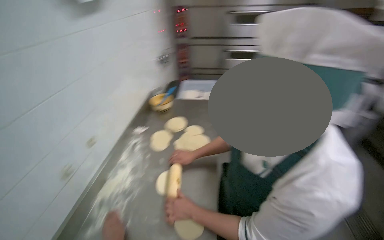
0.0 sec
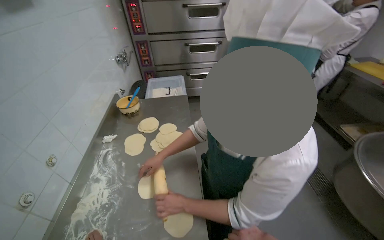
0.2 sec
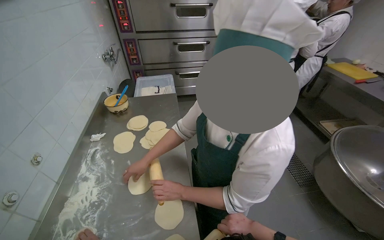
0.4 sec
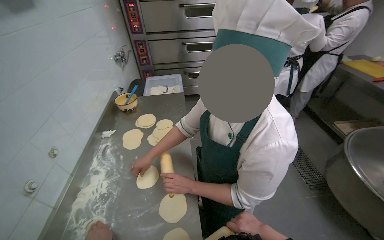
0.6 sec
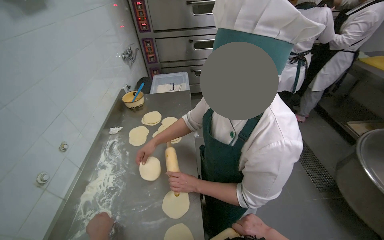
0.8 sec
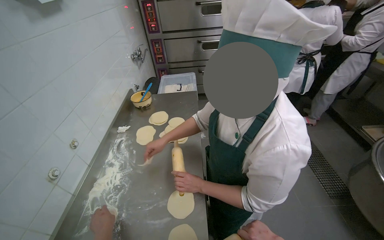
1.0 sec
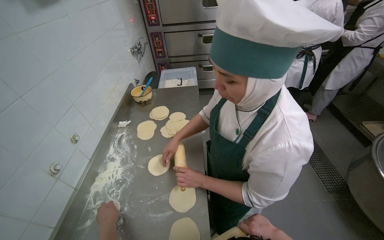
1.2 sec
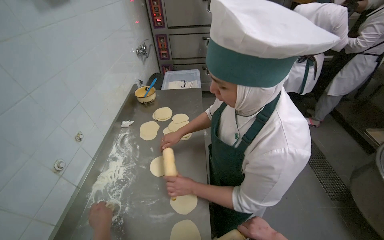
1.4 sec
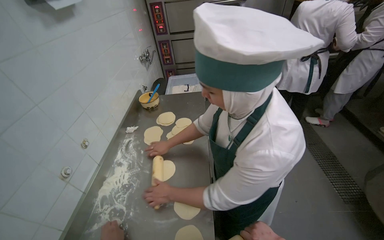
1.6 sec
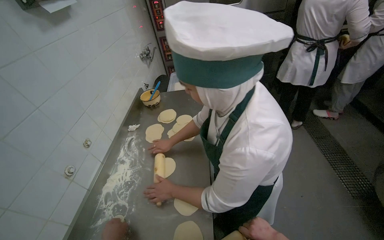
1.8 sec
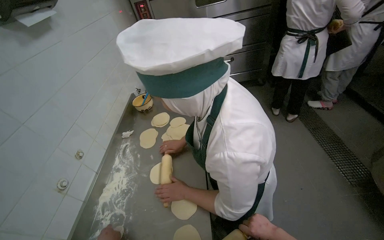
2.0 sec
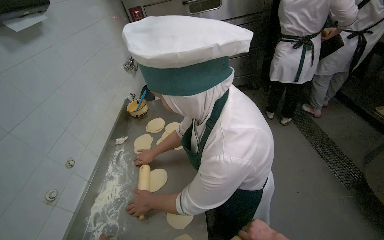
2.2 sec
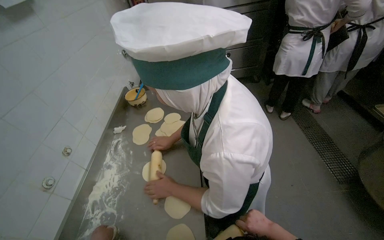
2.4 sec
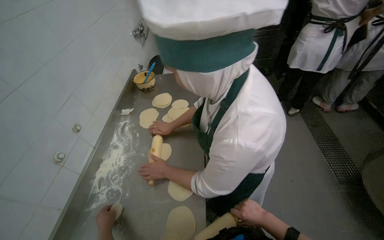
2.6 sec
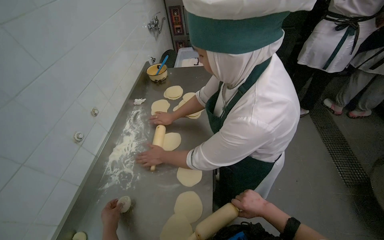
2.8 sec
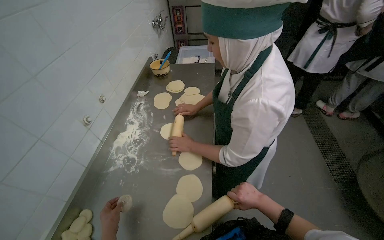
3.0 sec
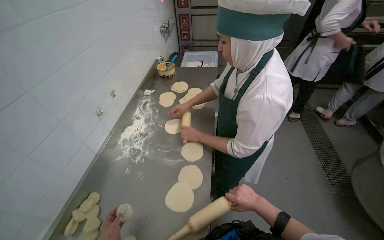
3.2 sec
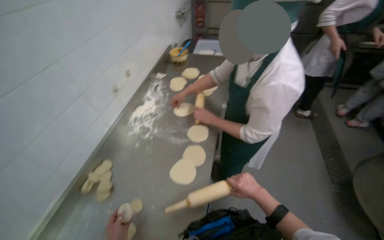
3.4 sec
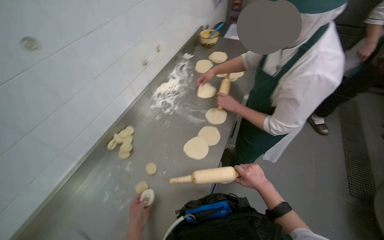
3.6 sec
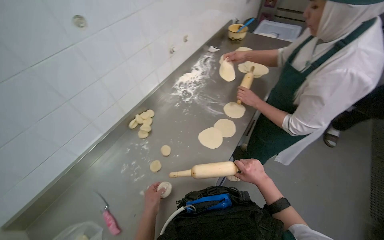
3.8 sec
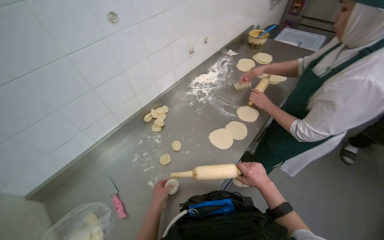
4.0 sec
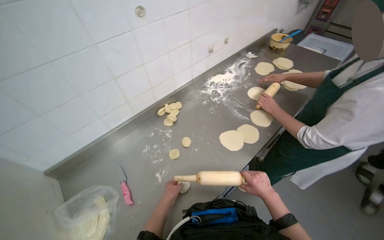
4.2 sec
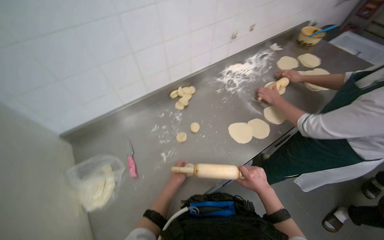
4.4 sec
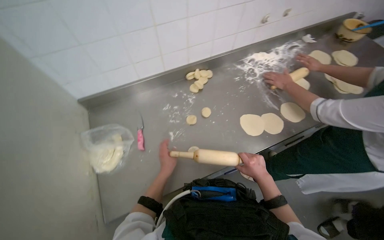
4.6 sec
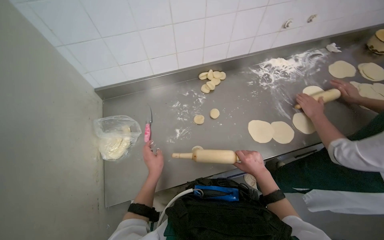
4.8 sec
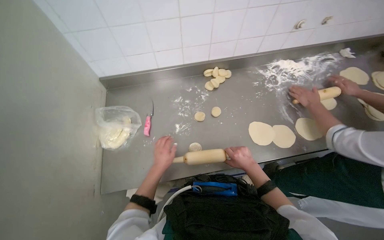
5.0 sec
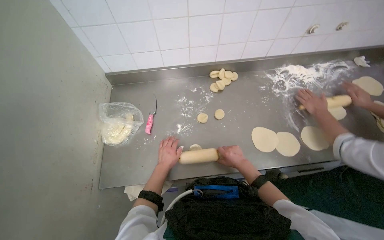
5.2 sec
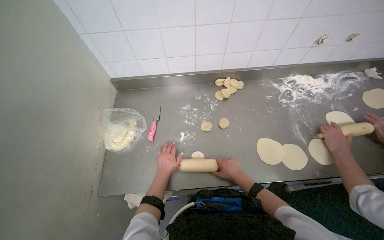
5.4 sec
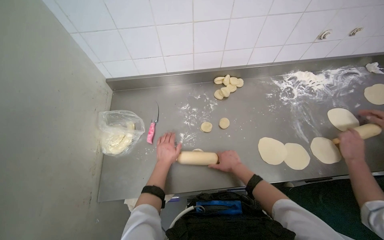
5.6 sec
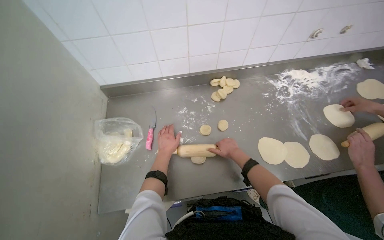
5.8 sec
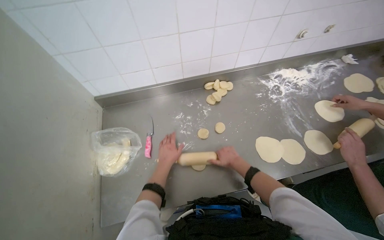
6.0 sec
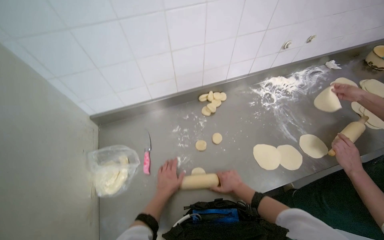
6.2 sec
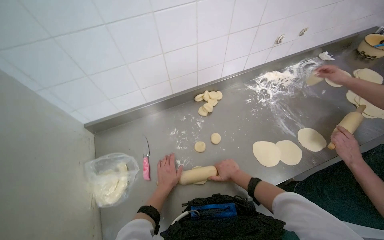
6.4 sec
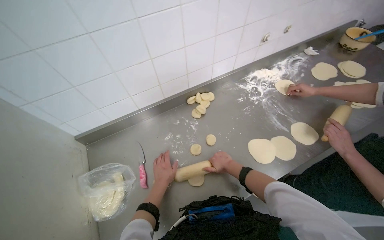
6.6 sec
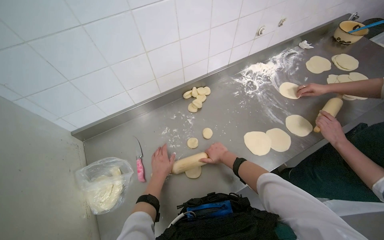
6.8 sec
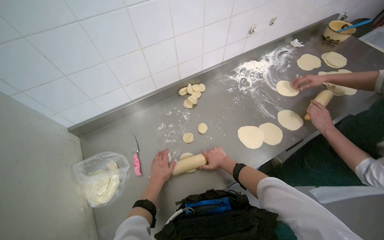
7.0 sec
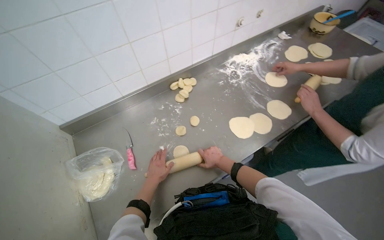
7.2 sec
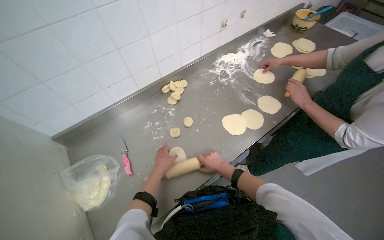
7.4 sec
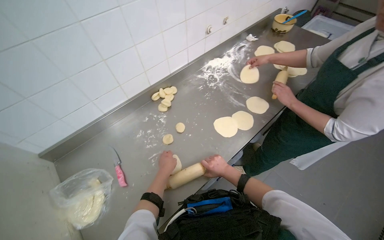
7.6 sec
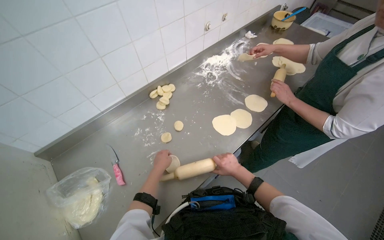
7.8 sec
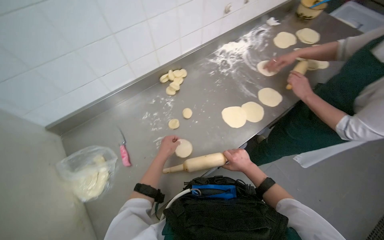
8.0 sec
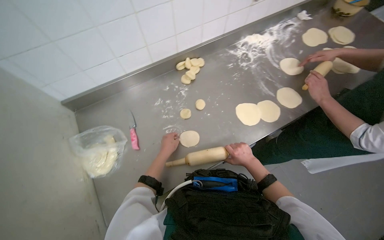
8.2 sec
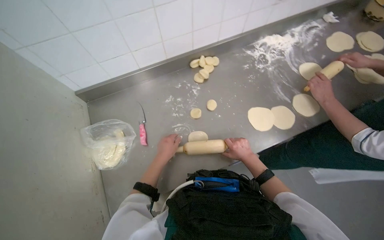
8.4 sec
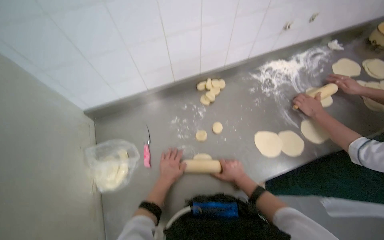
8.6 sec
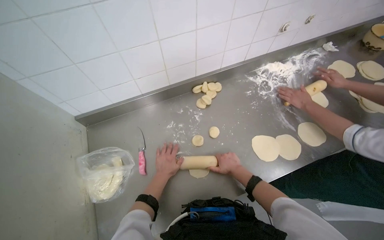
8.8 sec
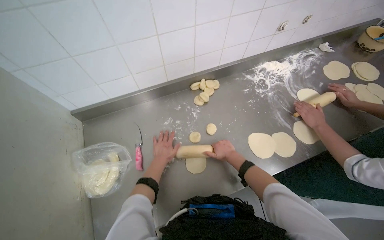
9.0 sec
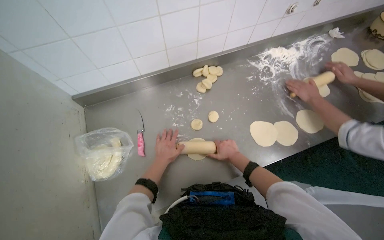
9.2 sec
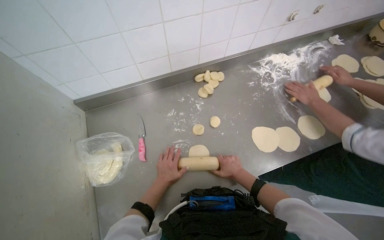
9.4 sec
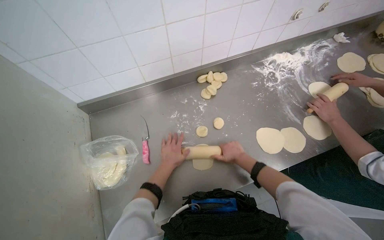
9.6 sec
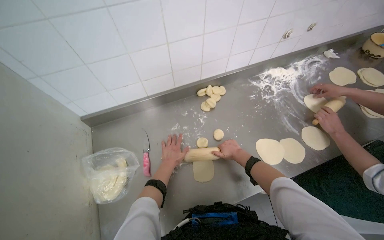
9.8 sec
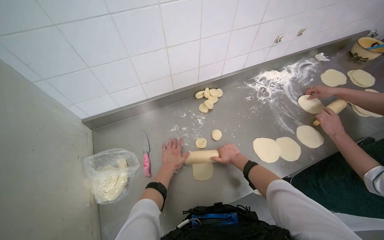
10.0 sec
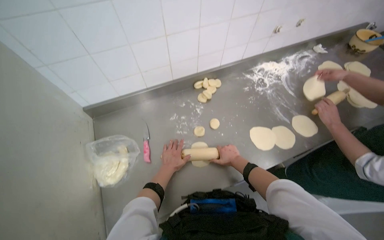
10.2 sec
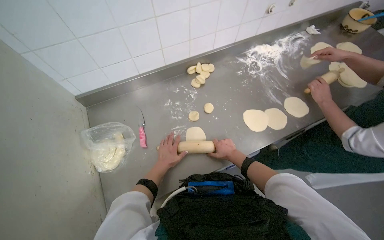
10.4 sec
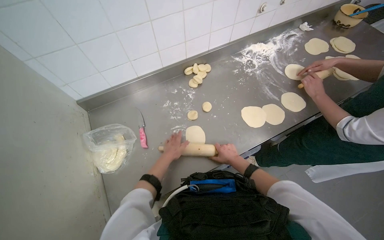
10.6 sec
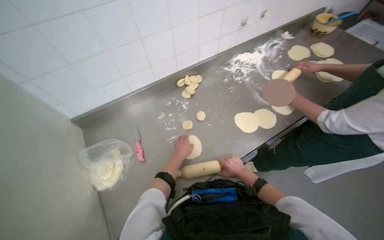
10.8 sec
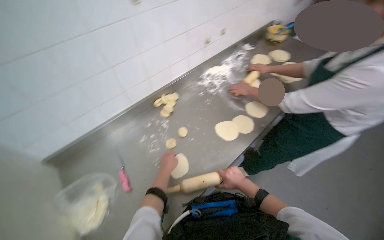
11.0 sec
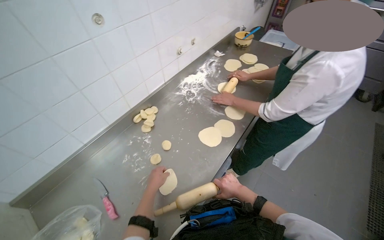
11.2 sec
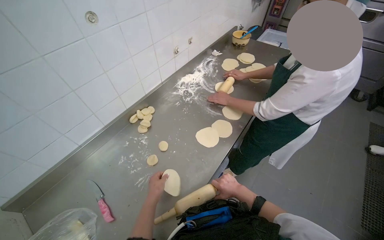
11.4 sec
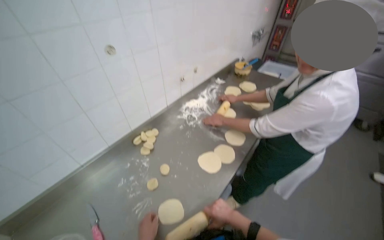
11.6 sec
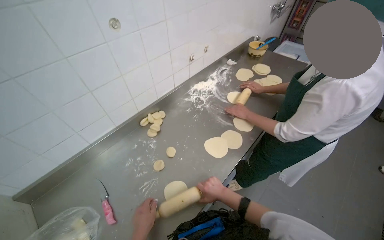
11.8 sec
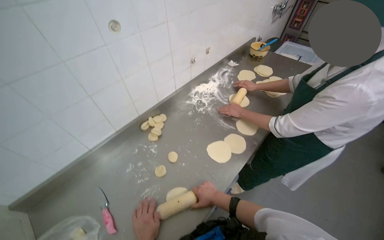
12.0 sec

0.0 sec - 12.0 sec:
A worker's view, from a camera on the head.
Job: preparing food.
The whole recording: Rolling dough pieces with rolling pin. The worker rolls small pieces of dough into flat circles using a rolling pin on a metal counter.
3.0 sec - 4.4 sec: The wearer looks approximately 50 degrees further to the left.
6.0 sec - 7.6 sec: The head turns to the right by roughly 25 degrees. The left hand heads nearer to the camera, covering approximately 10 cm. The right hand heads down the picture, covering some 15 cm.
7.6 sec - 9.0 sec: The right hand is displaced up the picture by roughly 15 cm; the left hand shifts some 10 cm farther from the camera.
10.4 sec - 12.0 sec: The view tilts approximately 15 degrees upward.

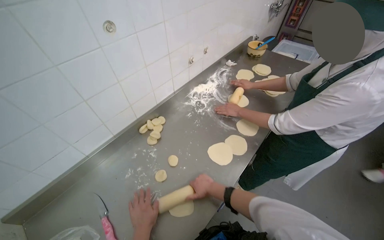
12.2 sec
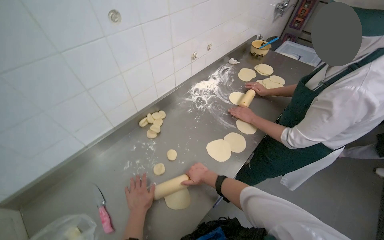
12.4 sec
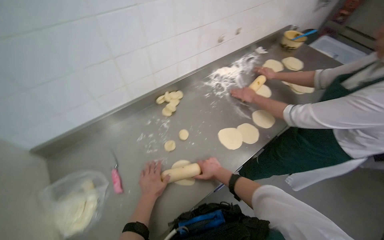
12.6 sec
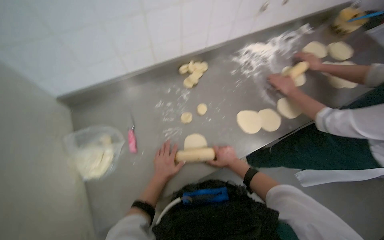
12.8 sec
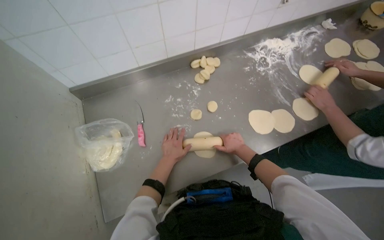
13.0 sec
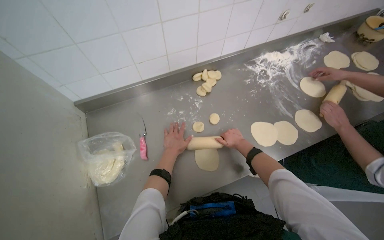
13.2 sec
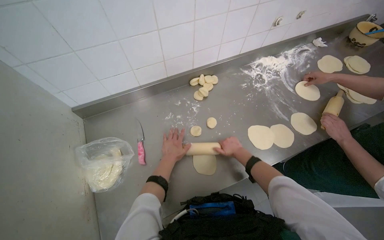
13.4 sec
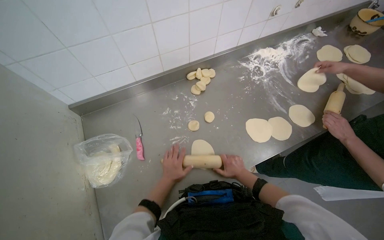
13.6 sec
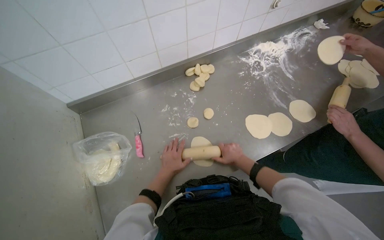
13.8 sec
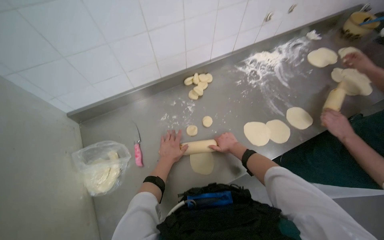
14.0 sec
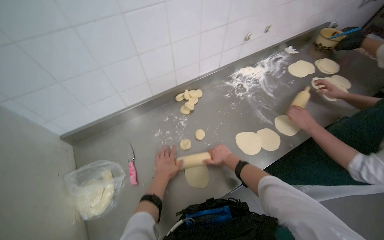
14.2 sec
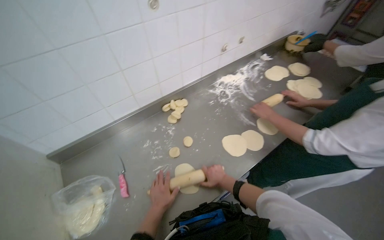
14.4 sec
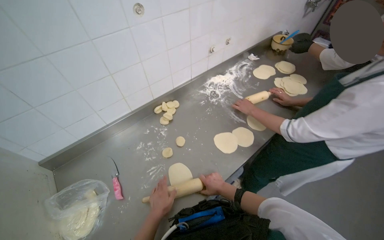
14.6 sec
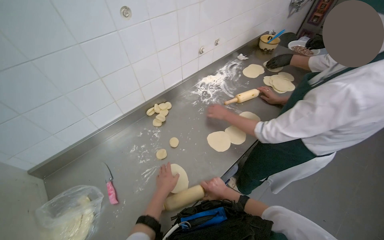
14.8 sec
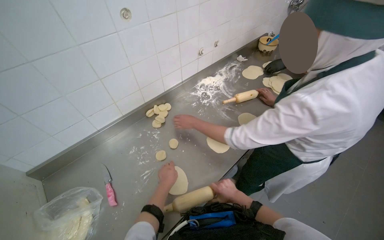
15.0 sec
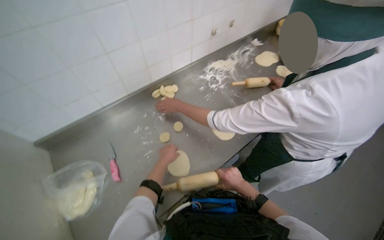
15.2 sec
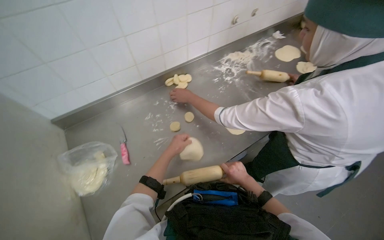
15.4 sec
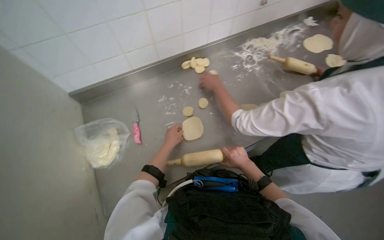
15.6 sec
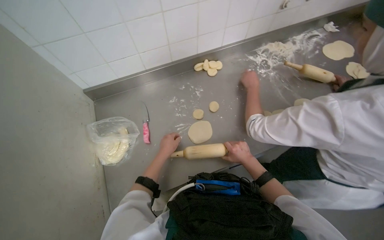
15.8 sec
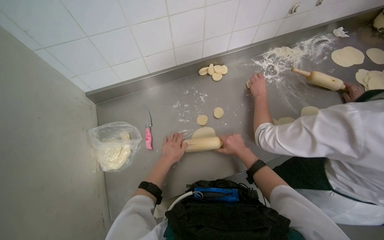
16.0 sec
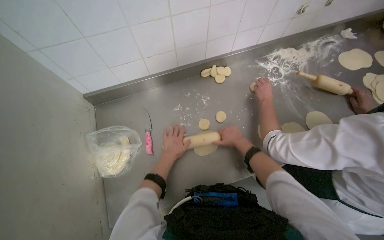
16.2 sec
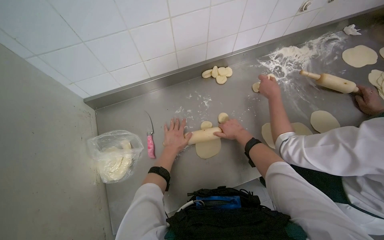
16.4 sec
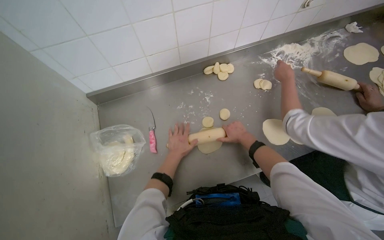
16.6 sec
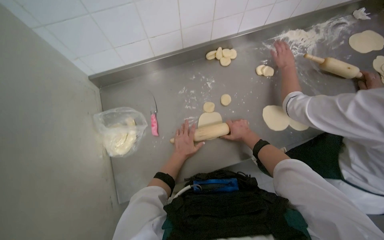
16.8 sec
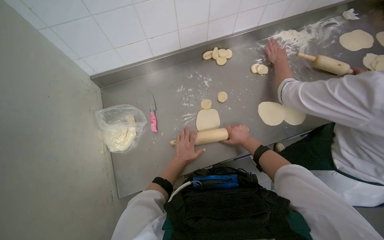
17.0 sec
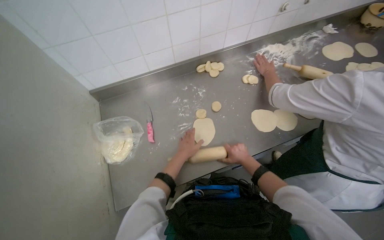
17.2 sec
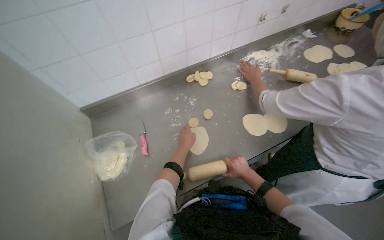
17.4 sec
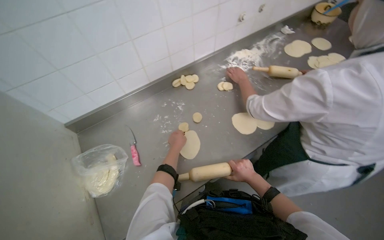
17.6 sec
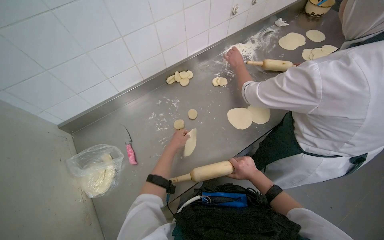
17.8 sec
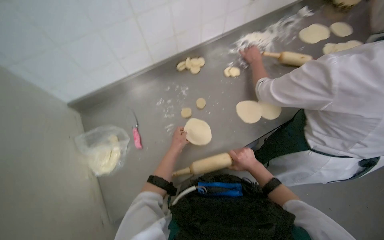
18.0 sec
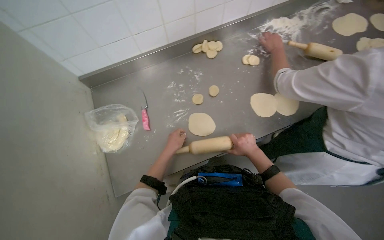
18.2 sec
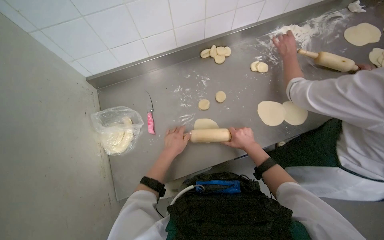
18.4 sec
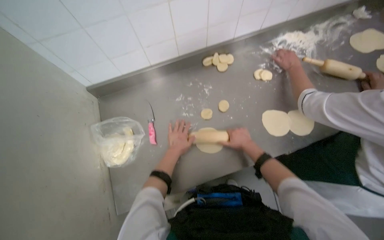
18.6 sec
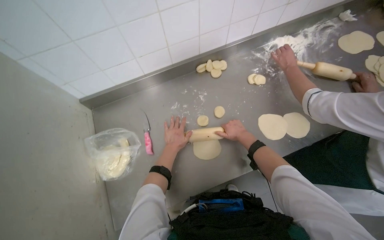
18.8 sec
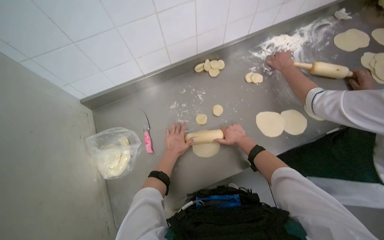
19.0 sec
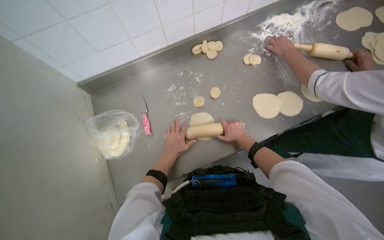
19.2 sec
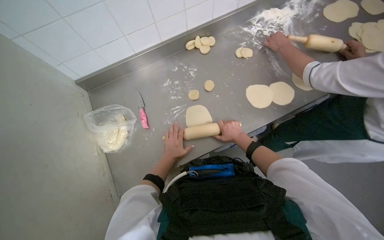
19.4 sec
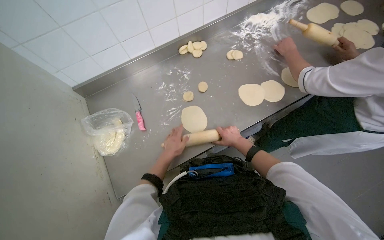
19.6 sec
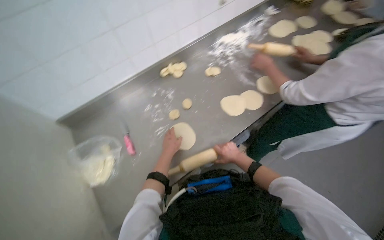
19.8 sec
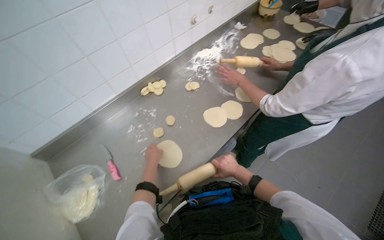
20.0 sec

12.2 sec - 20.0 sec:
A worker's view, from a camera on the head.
Job: preparing food.
The whole recording: Rolling dough pieces with rolling pin. The worker rolls small pieces of dough into flat circles using a rolling pin on a metal counter.
12.2 sec - 13.8 sec: The wearer's head swings some 25 degrees to the left. The camera pitches downward, by roughly 15 degrees.
13.8 sec - 15.4 sec: The left hand moves approximately 5 cm down the picture and comes back.
15.4 sec - 16.8 sec: The right hand goes some 15 cm up the picture.
16.8 sec - 18.4 sec: The right hand reaches about 10 cm down the picture, then returns, while the left hand swings nearer and farther, about 10 cm each way, with 2 reversals.
18.4 sec - 20.0 sec: The wearer's head swings approximately 25 degrees to the right. The view tilts roughly 15 degrees upward.
